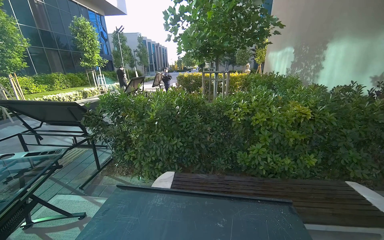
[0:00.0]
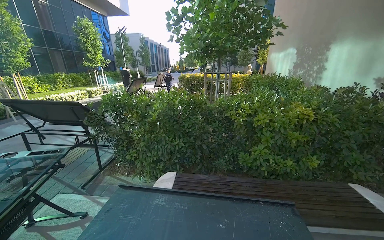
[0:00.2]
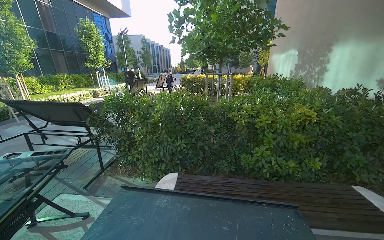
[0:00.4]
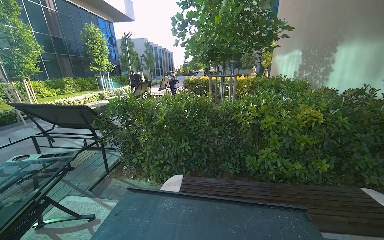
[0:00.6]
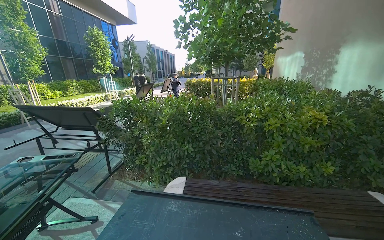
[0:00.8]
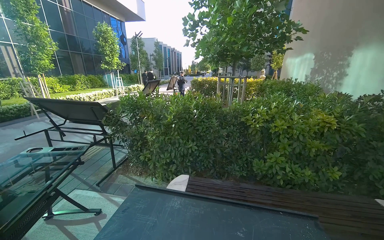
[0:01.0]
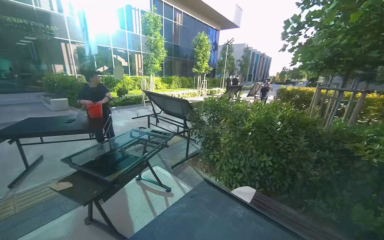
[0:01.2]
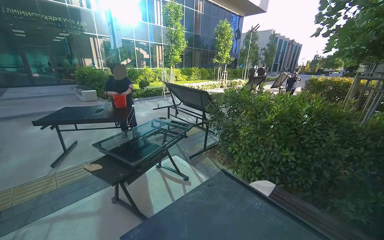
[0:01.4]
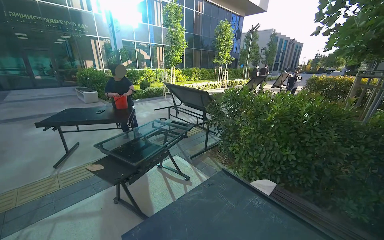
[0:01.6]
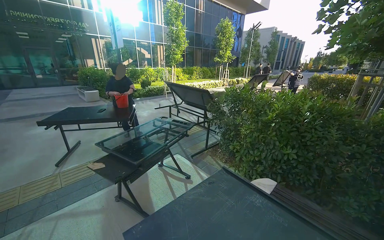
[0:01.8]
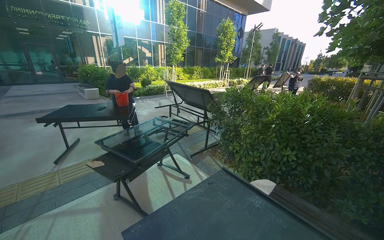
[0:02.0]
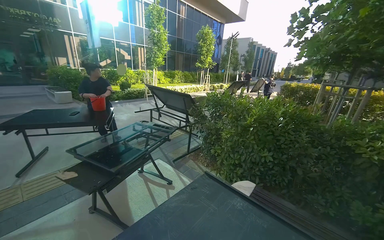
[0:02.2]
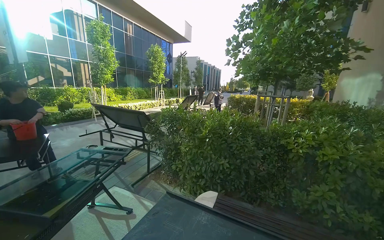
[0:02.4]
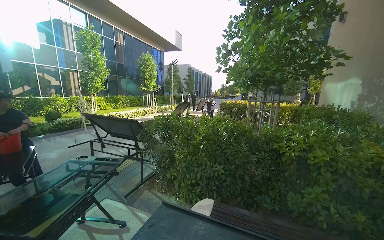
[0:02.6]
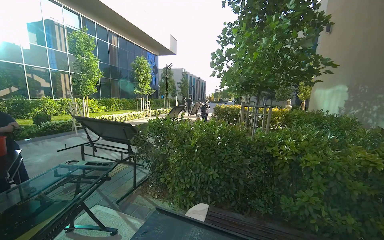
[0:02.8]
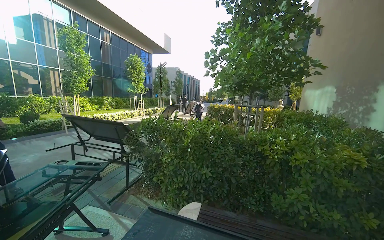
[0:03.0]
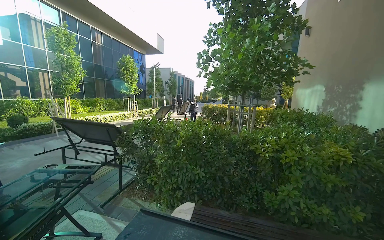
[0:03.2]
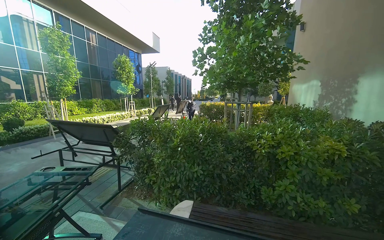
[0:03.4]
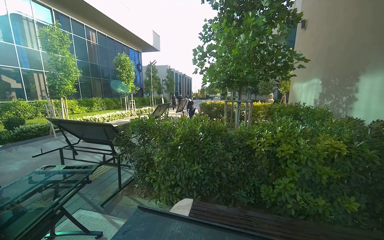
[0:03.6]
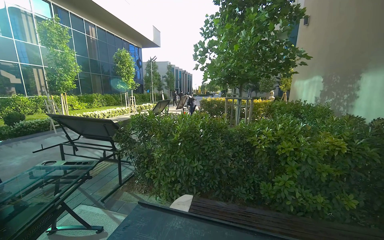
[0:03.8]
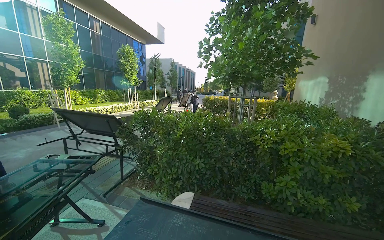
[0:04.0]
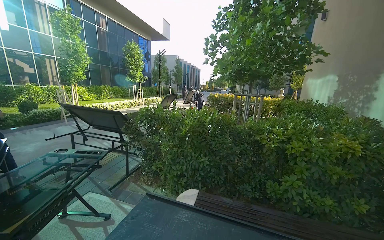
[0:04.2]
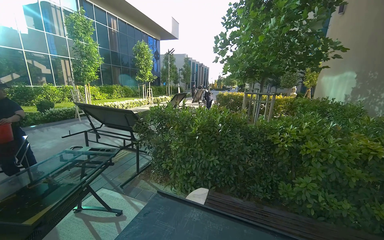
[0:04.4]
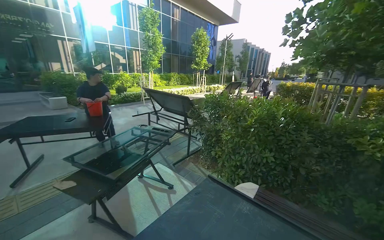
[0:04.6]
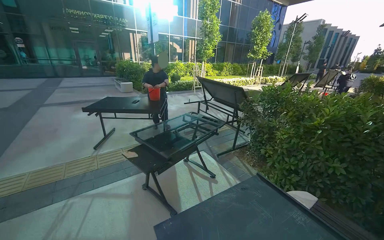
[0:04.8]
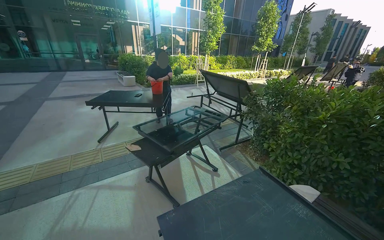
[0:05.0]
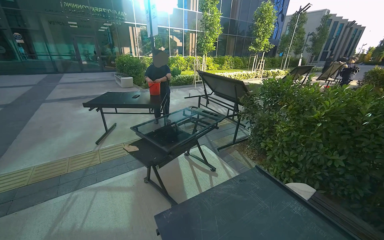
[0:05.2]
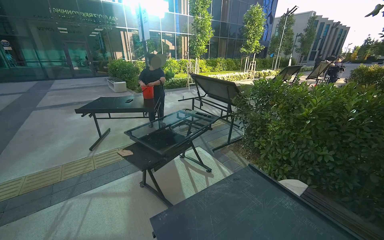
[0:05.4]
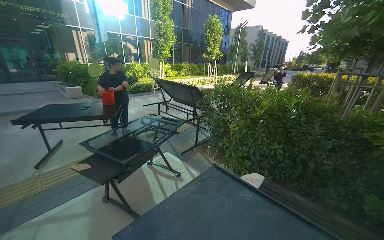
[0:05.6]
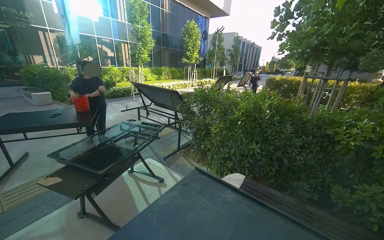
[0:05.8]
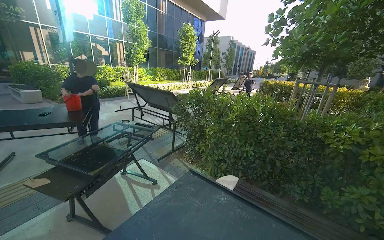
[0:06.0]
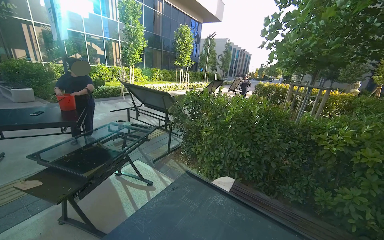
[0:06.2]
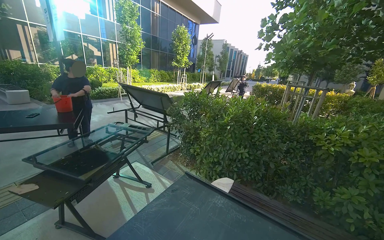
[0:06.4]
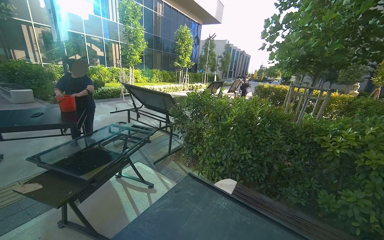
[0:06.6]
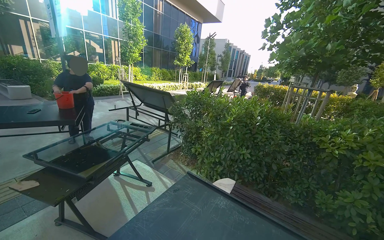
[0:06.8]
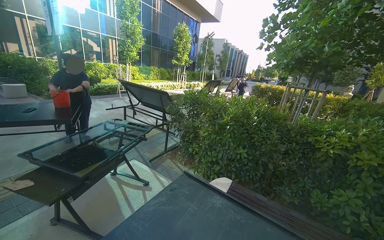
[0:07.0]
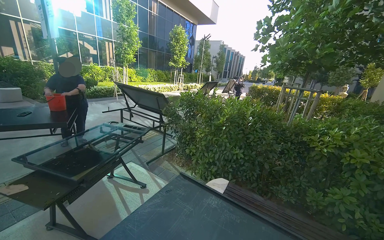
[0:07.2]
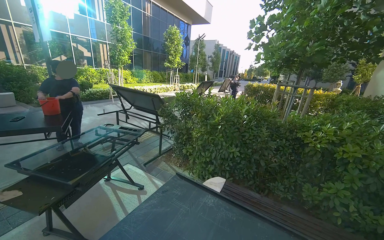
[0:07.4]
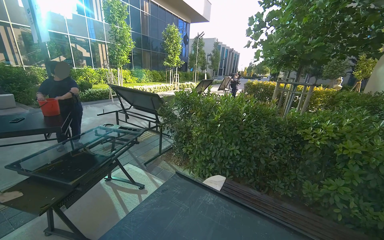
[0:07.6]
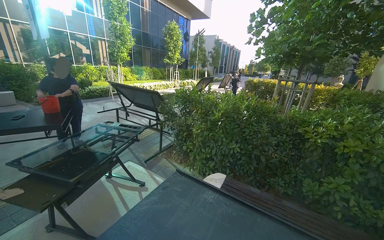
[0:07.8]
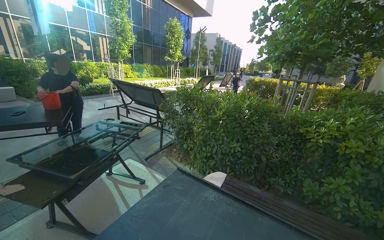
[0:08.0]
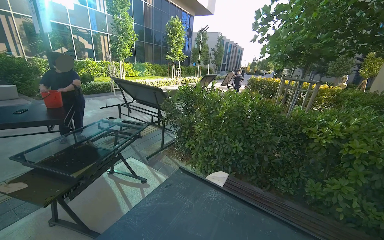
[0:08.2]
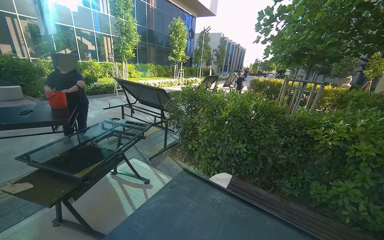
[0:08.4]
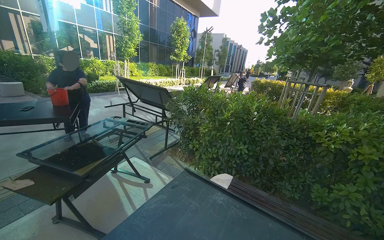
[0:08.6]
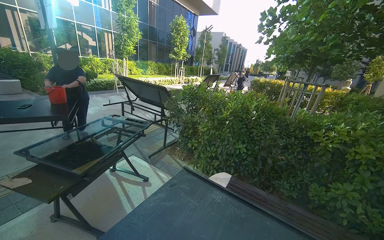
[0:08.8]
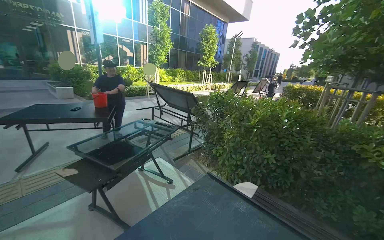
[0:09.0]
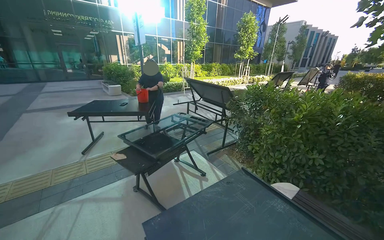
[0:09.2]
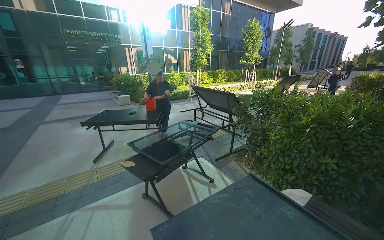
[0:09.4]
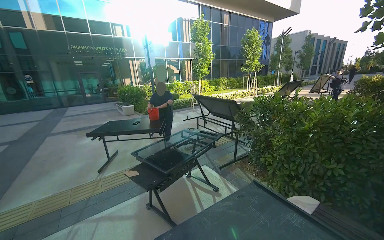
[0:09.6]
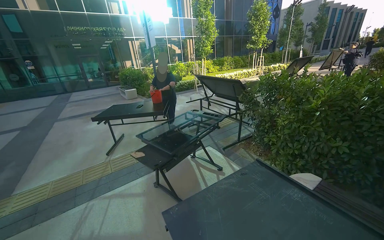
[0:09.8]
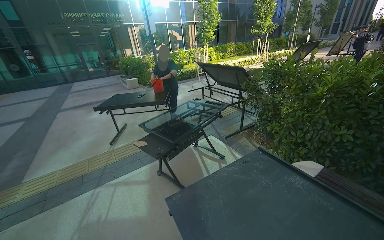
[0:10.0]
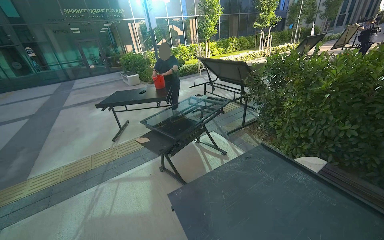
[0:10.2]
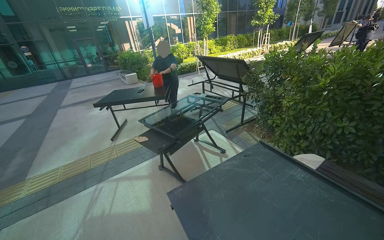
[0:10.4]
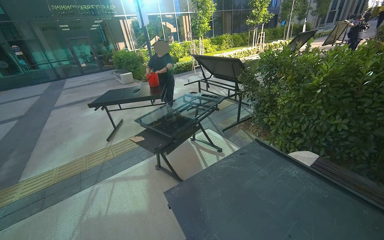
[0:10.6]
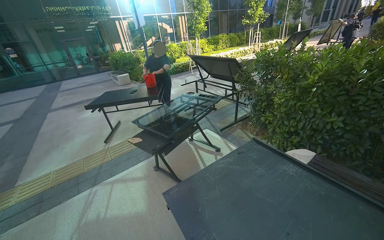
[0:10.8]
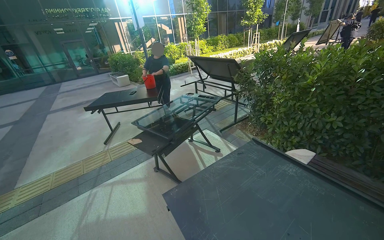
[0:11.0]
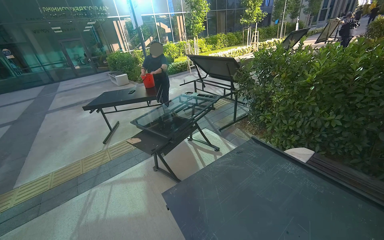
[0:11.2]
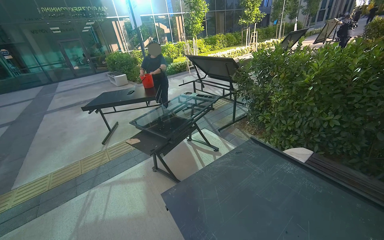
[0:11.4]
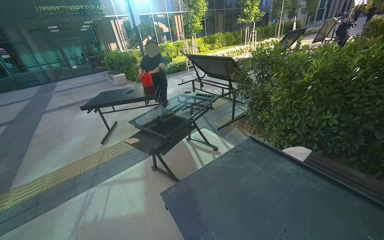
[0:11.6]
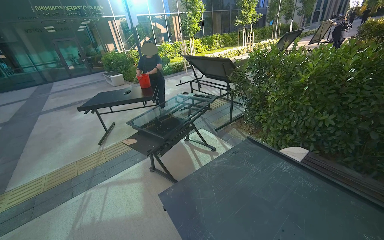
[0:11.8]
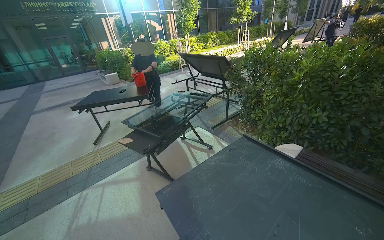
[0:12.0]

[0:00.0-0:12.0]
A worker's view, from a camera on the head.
Job: wiping surfaces.
The whole recording: Wiping outdoor table frame. The worker wipes the frame and underside of an outdoor table with a cloth.
0:00.0 to 0:01.6: The wearer looks about 40 degrees further to the left.
0:01.6 to 0:03.0: The camera sweeps to the right, by approximately 30 degrees.
0:09.0 to 0:10.4: The view swings about 20 degrees to the left.

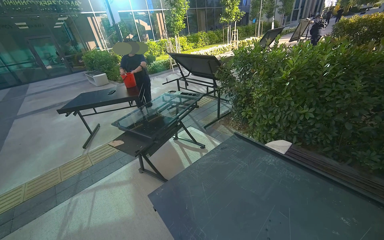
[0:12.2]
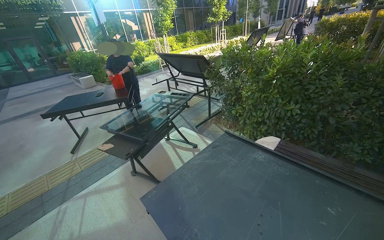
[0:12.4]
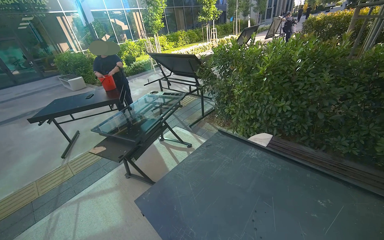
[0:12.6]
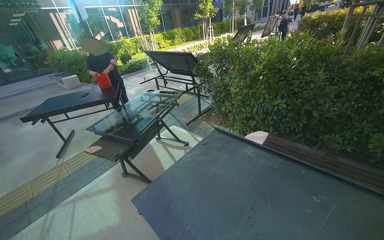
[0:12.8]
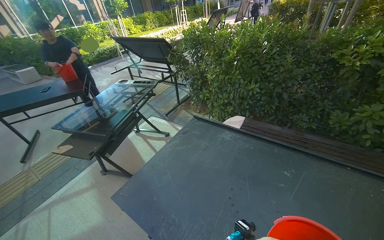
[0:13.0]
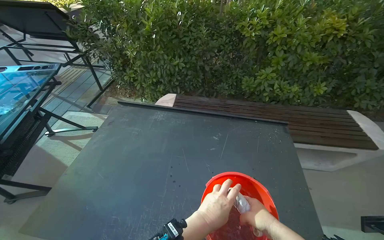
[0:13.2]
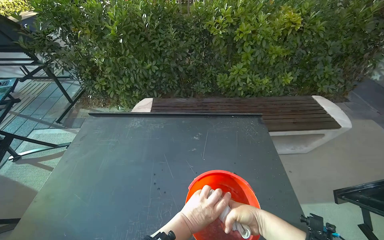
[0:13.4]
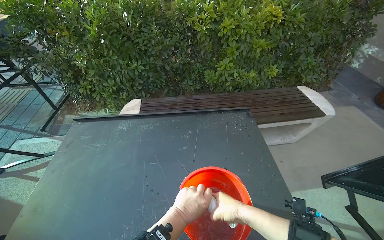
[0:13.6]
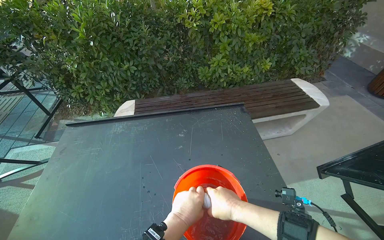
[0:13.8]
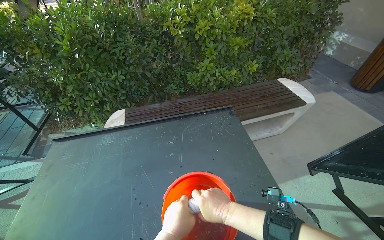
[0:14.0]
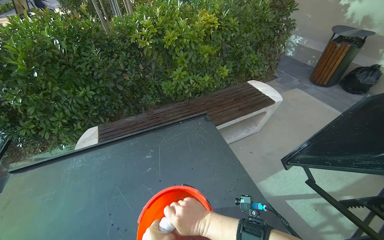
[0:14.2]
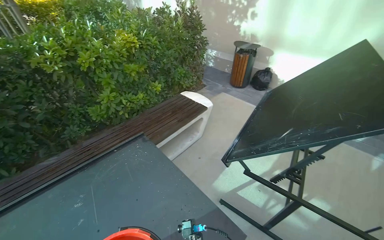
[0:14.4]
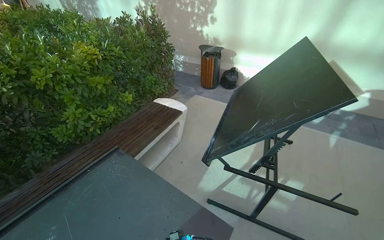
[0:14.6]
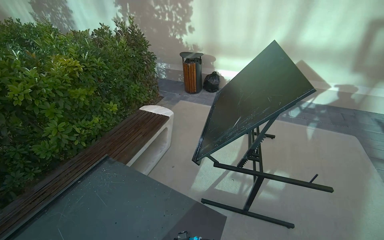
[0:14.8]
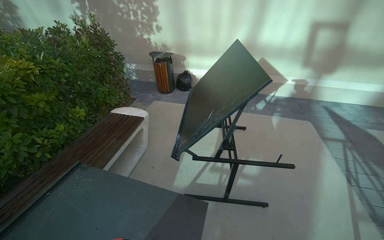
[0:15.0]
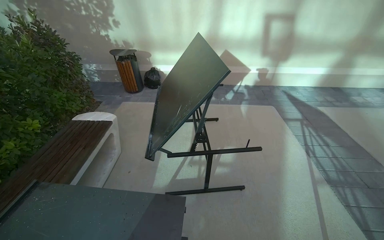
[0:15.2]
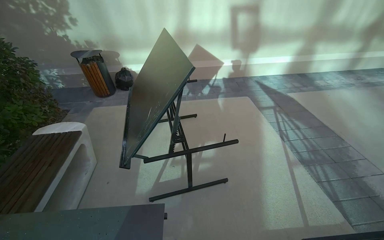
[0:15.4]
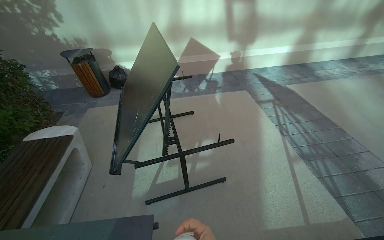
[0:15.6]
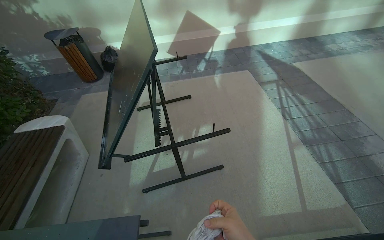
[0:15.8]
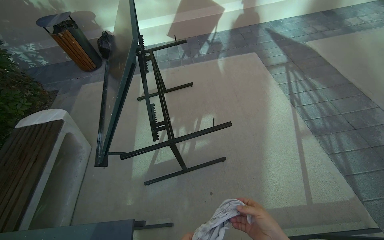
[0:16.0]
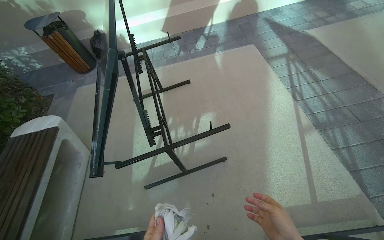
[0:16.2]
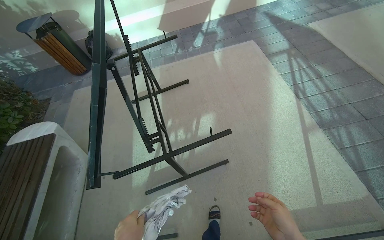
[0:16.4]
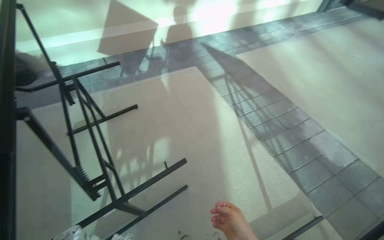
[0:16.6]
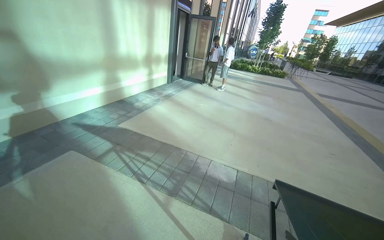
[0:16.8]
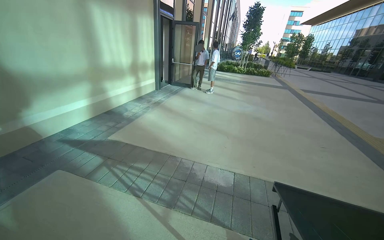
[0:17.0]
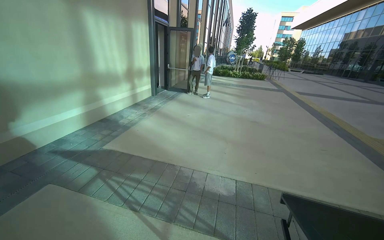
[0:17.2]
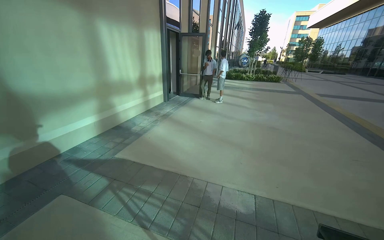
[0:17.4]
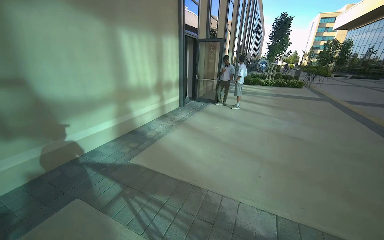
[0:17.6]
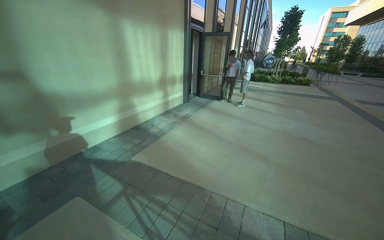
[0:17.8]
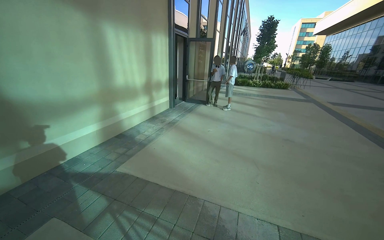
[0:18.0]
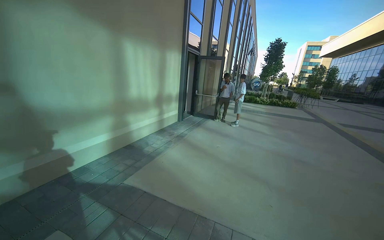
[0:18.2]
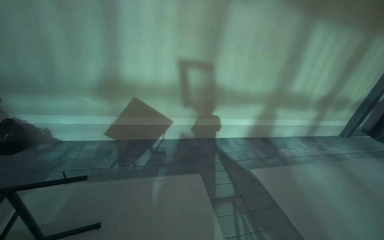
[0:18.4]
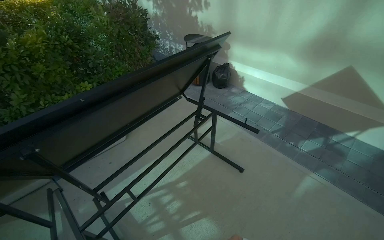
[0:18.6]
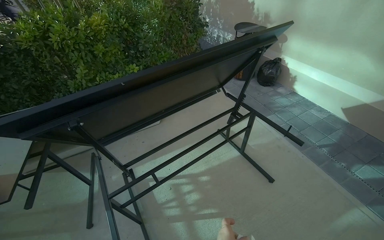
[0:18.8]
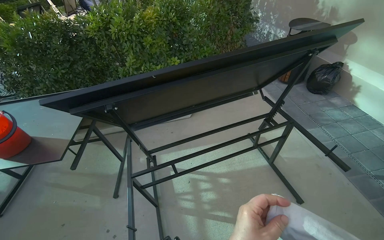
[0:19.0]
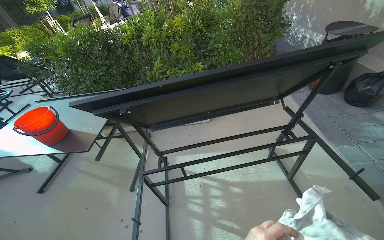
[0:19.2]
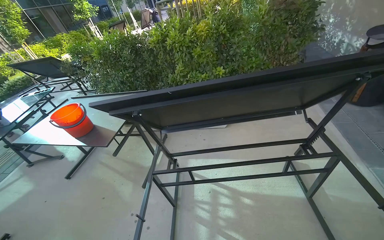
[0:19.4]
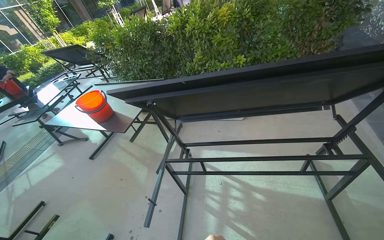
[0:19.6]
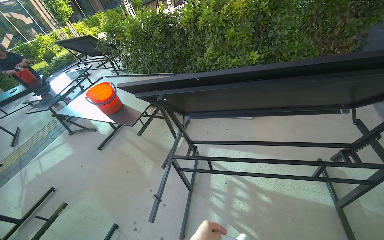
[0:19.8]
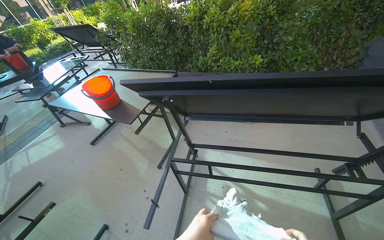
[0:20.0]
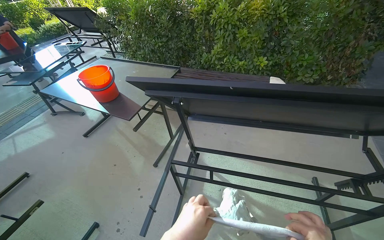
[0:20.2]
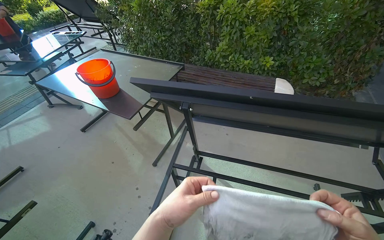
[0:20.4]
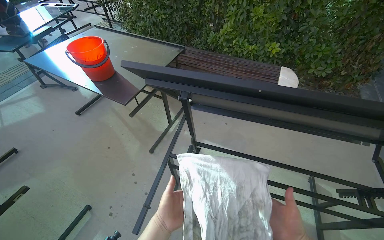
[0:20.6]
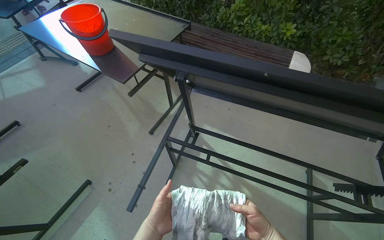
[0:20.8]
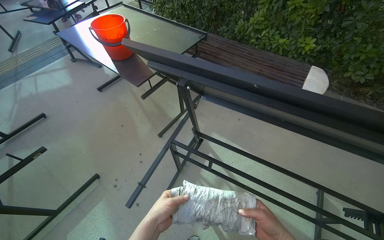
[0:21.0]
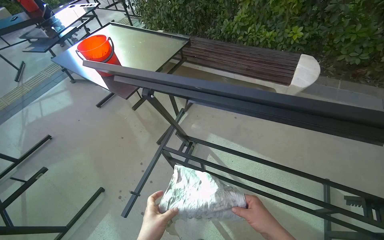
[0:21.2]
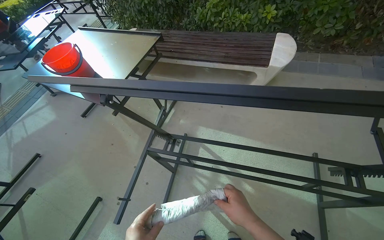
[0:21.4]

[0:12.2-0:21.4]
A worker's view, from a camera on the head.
Job: wiping surfaces.
The whole recording: Wiping outdoor table frame. The worker wipes the frame and underside of an outdoor table with a cloth.
0:12.2 to 0:13.8: The wearer looks about 60 degrees further to the right. The wearer looks some 15 degrees further downward.
0:13.8 to 0:15.2: The wearer looks some 75 degrees further to the right.
0:15.2 to 0:16.8: The camera is carried approximately 70 cm. The head rotates about 75 degrees to the right.
0:16.8 to 0:18.4: The wearer moves some 70 cm. The wearer looks about 55 degrees further to the left.
0:18.4 to 0:19.8: The head turns to the left by approximately 125 degrees. The view tips downward by approximately 20 degrees.
0:19.8 to 0:21.4: The view tips downward by roughly 15 degrees.
